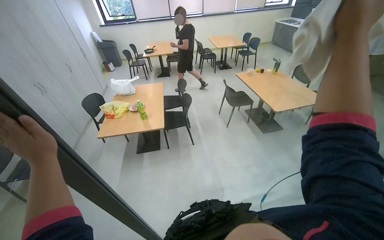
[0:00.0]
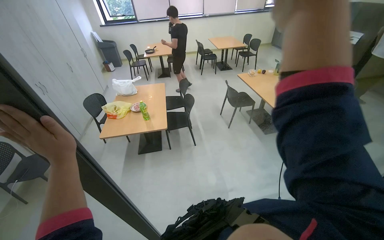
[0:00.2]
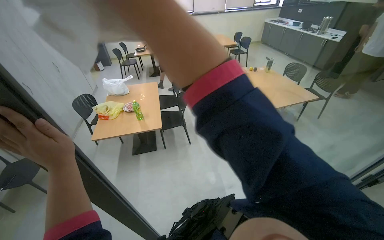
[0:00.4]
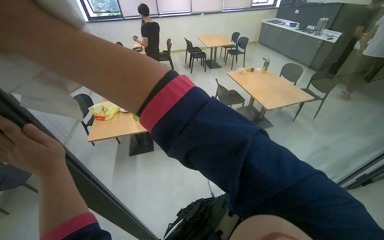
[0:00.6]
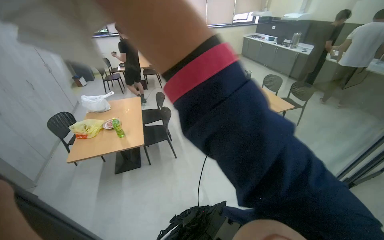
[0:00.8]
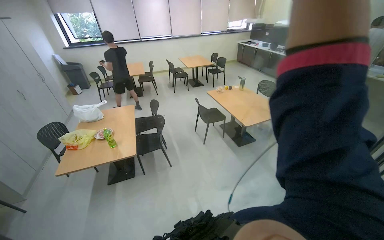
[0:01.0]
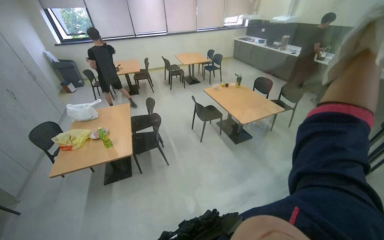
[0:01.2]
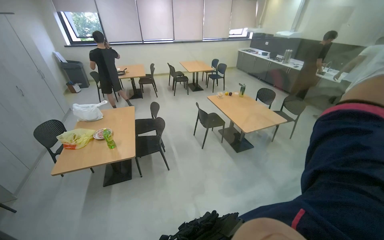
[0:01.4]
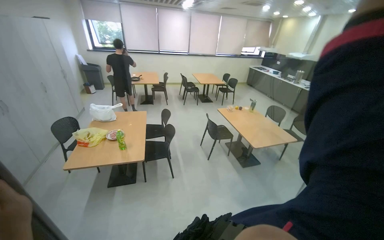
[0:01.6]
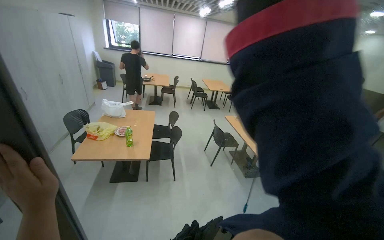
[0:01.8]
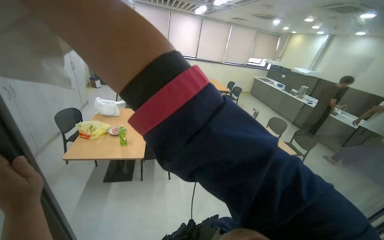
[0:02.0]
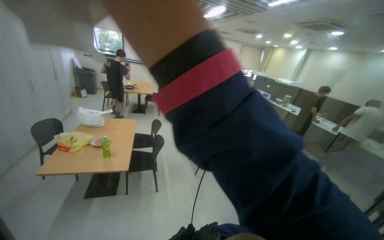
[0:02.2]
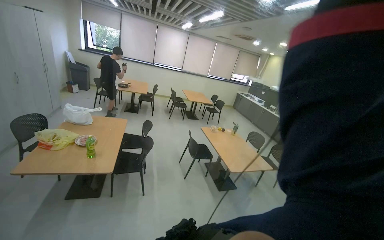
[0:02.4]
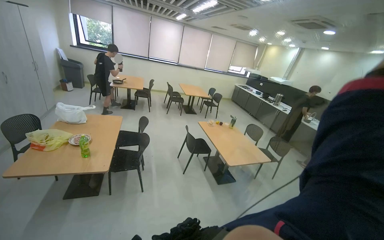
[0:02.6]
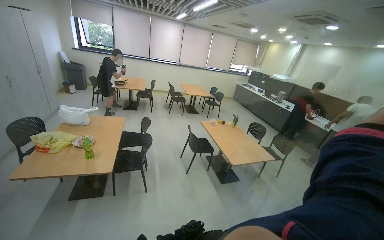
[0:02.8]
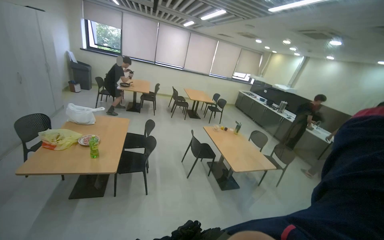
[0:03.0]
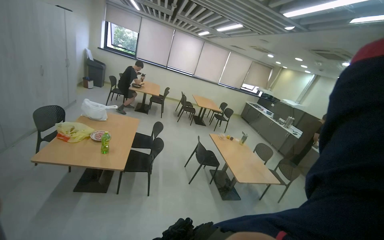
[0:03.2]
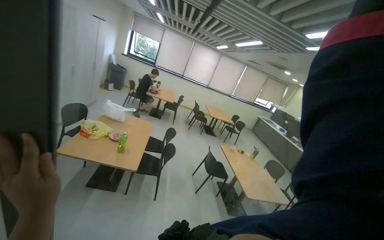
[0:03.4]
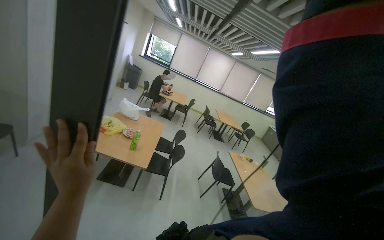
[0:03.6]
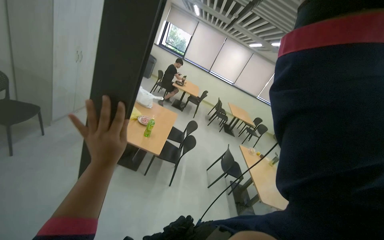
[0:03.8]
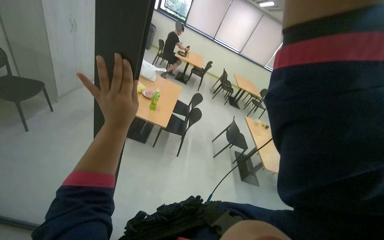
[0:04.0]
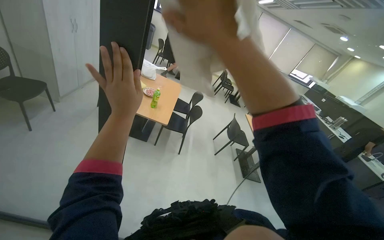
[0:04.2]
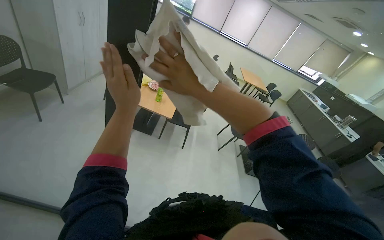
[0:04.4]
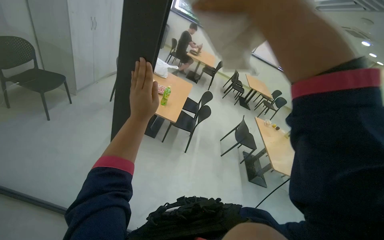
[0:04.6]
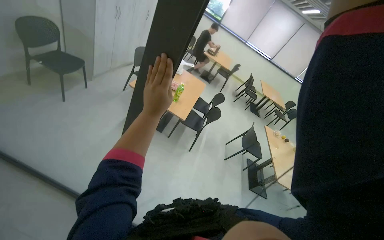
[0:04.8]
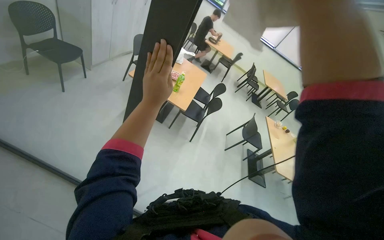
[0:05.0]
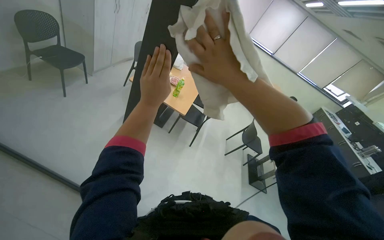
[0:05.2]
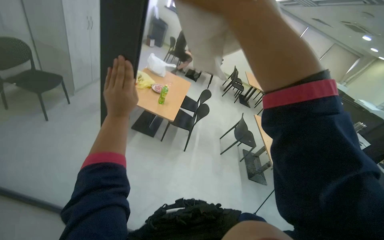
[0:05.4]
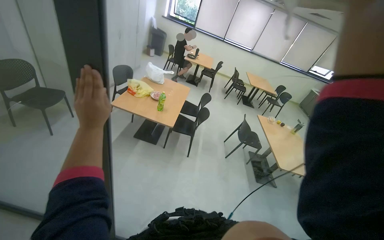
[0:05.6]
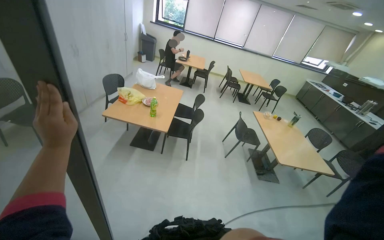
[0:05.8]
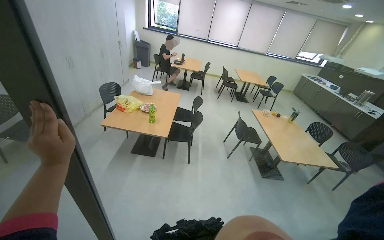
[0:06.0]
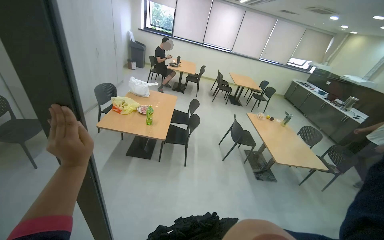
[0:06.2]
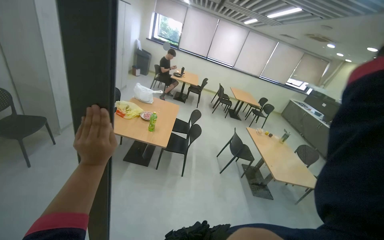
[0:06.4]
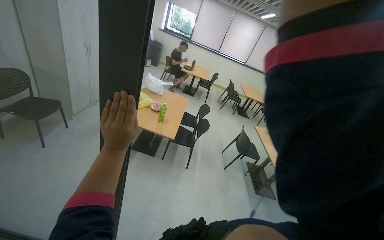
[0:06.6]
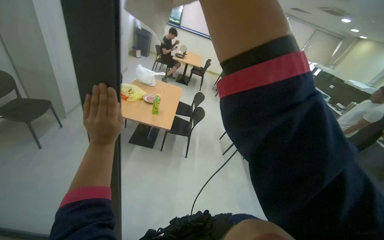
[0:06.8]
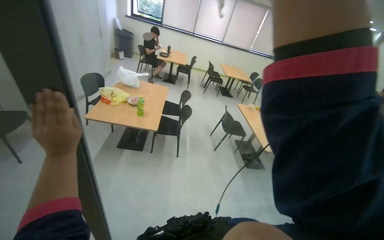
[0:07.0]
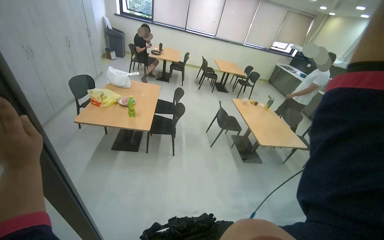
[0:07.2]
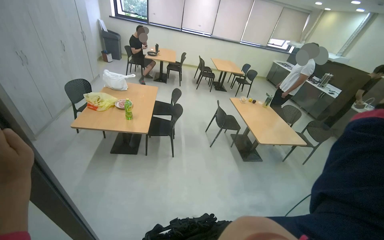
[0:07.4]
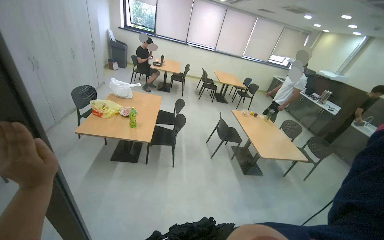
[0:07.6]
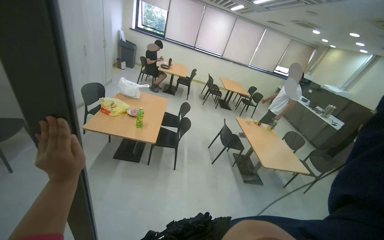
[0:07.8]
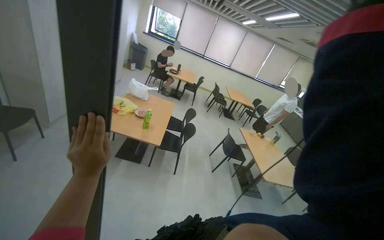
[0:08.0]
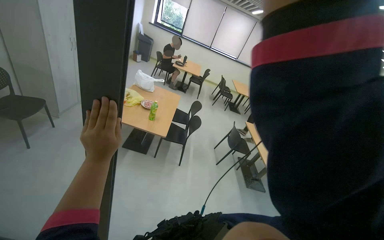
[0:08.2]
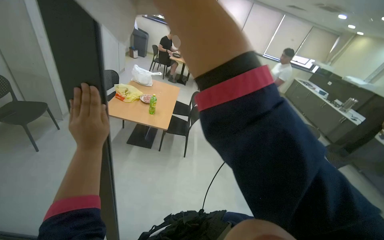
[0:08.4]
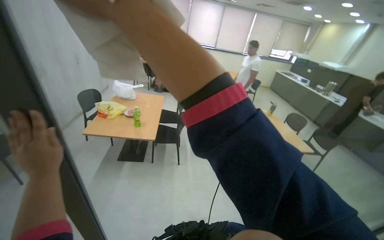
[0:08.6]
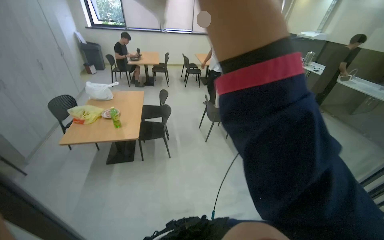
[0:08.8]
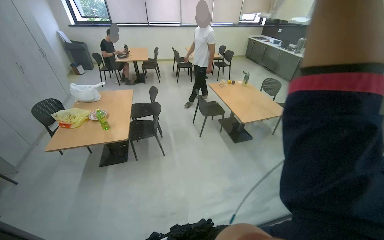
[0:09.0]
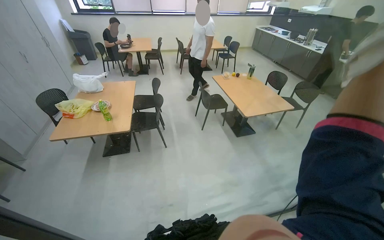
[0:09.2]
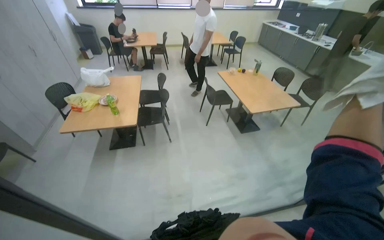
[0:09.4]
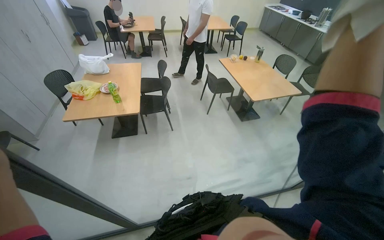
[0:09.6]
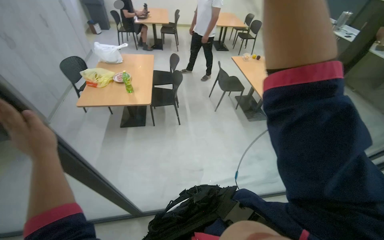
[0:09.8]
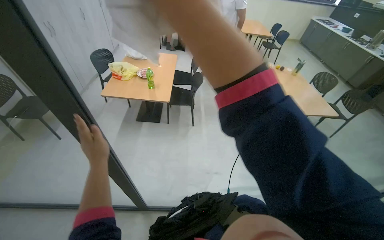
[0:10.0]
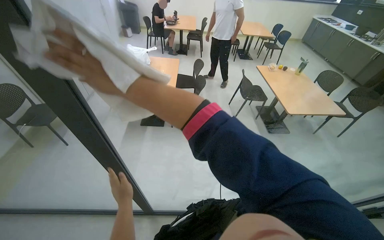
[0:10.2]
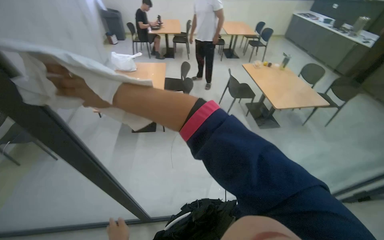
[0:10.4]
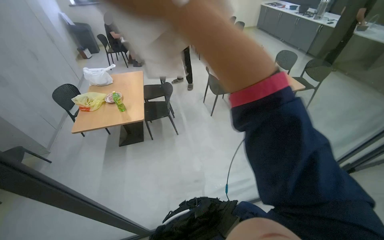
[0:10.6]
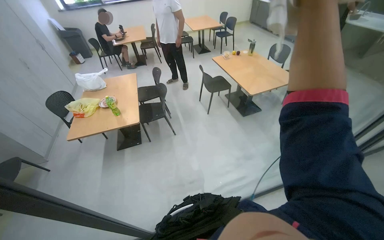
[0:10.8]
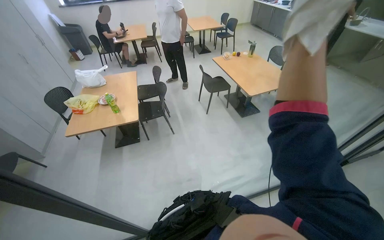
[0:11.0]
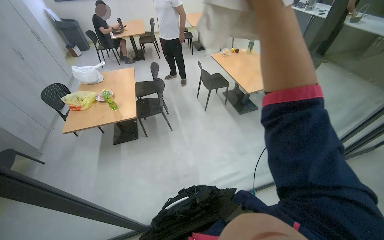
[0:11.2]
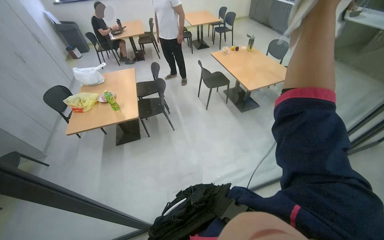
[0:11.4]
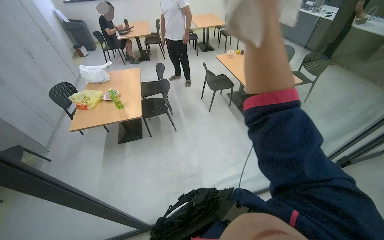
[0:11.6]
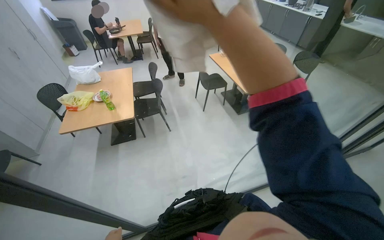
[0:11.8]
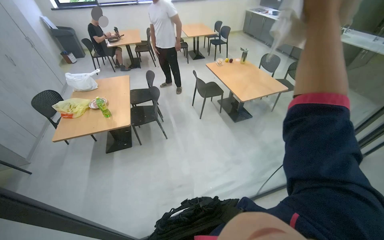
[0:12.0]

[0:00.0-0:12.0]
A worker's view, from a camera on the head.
Job: wiping surfaces.
The whole recording: Wiping glass partition. The worker wipes the glass partition with a white cloth.
0:03.0 to 0:04.4: The head rotates approximately 25 degrees to the left.

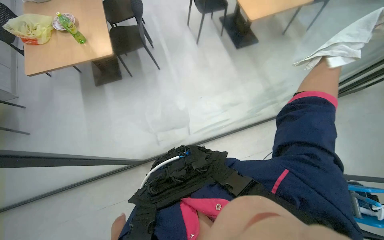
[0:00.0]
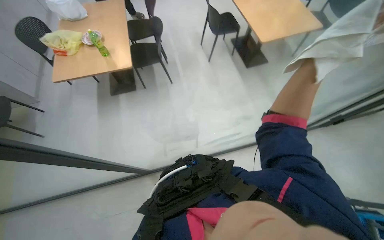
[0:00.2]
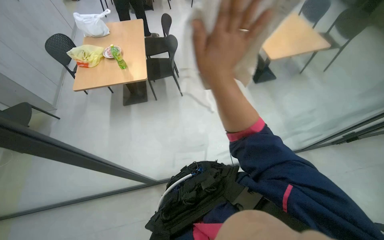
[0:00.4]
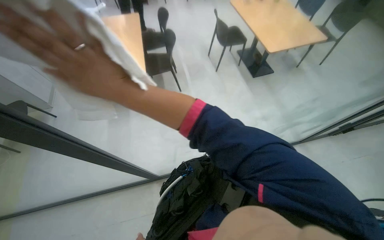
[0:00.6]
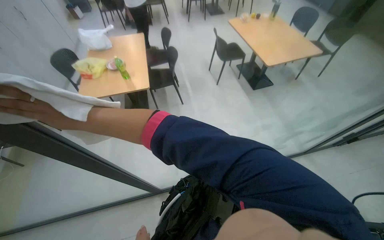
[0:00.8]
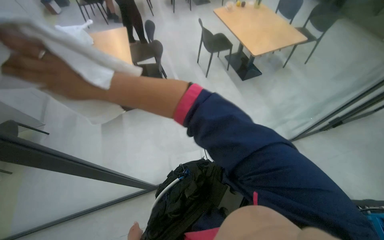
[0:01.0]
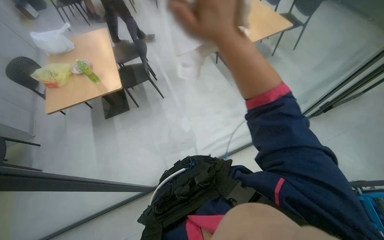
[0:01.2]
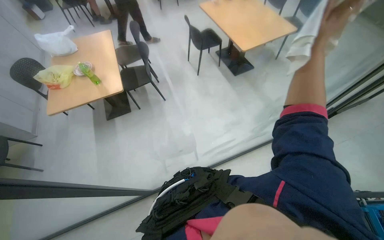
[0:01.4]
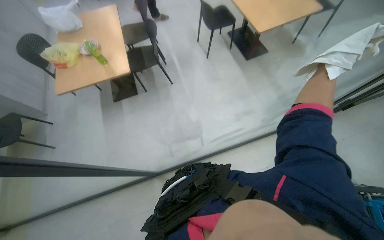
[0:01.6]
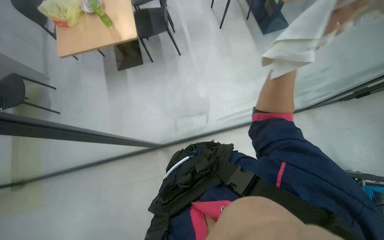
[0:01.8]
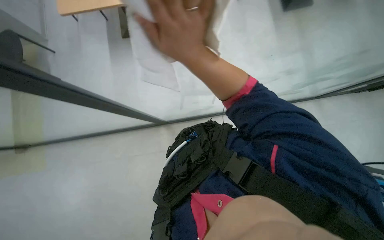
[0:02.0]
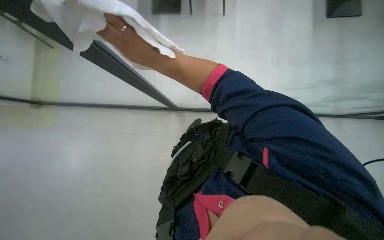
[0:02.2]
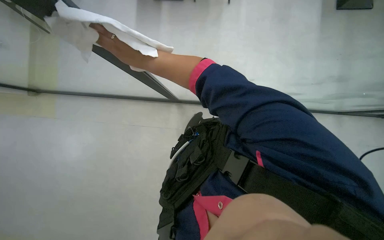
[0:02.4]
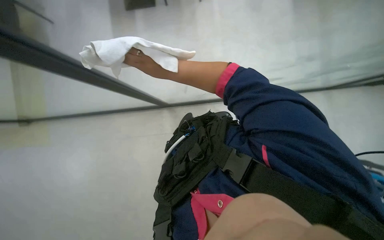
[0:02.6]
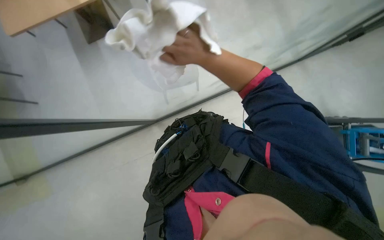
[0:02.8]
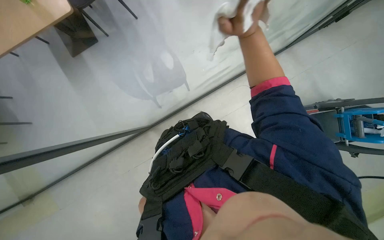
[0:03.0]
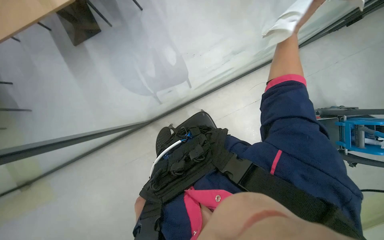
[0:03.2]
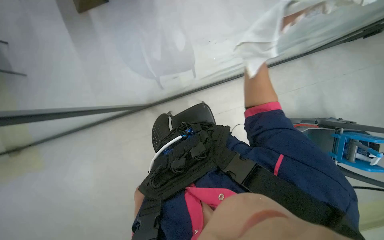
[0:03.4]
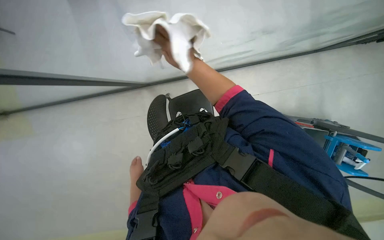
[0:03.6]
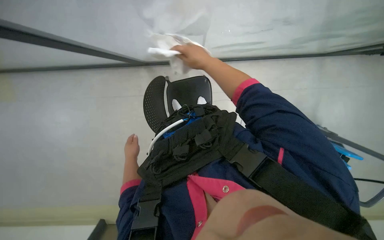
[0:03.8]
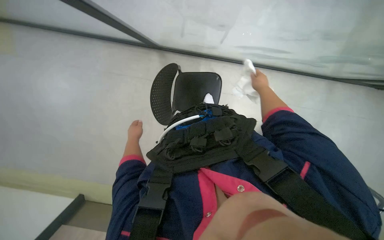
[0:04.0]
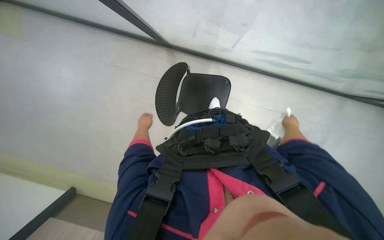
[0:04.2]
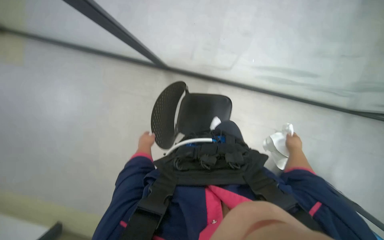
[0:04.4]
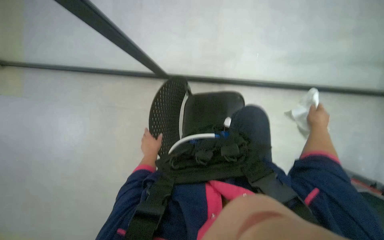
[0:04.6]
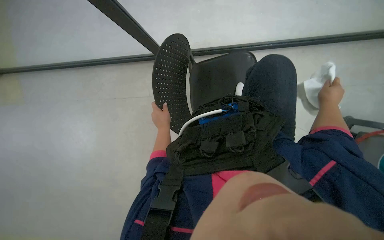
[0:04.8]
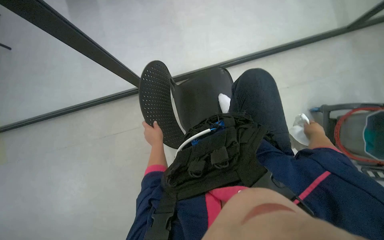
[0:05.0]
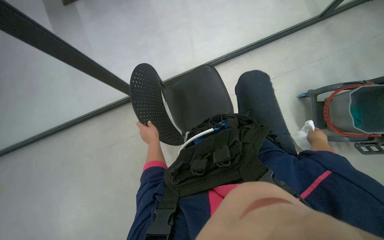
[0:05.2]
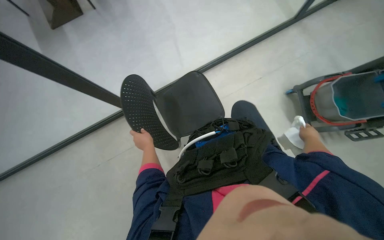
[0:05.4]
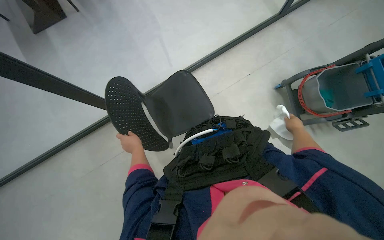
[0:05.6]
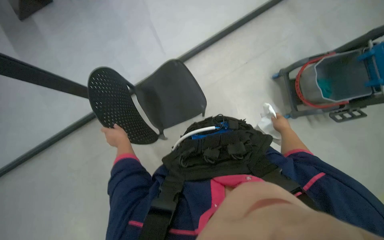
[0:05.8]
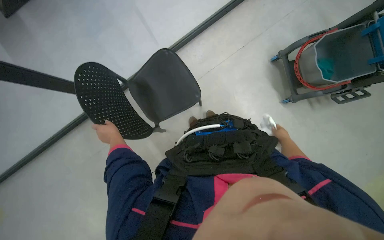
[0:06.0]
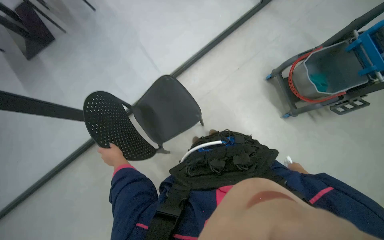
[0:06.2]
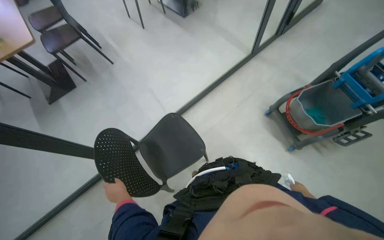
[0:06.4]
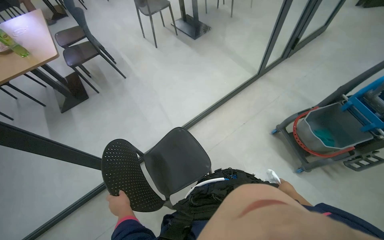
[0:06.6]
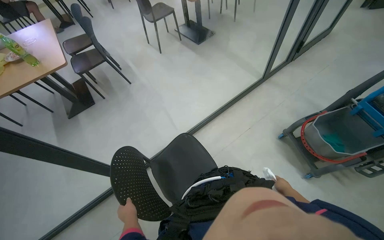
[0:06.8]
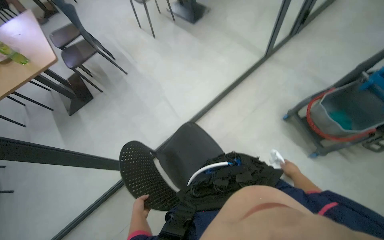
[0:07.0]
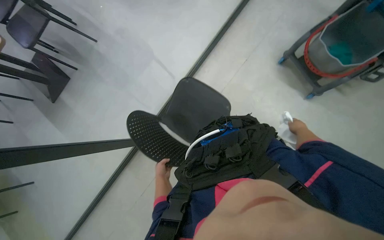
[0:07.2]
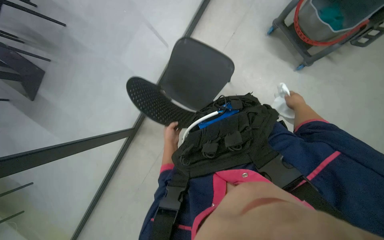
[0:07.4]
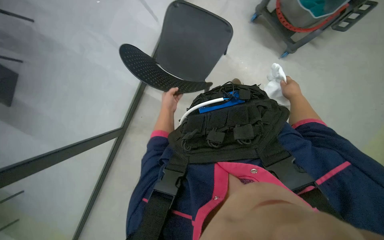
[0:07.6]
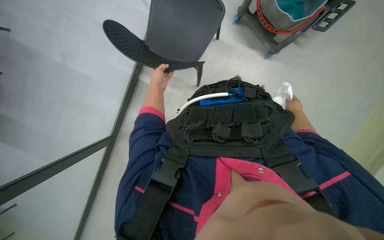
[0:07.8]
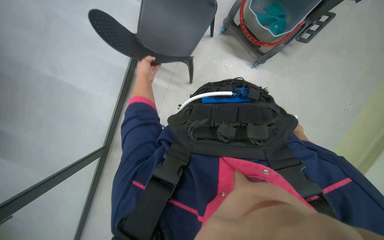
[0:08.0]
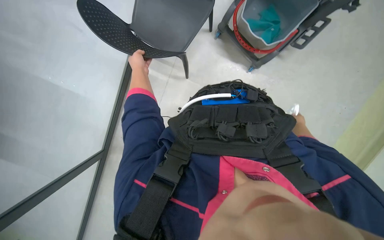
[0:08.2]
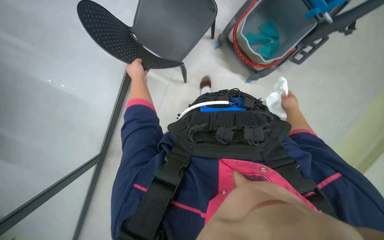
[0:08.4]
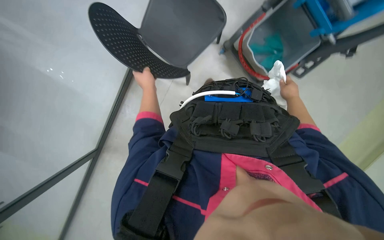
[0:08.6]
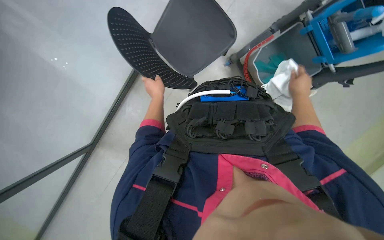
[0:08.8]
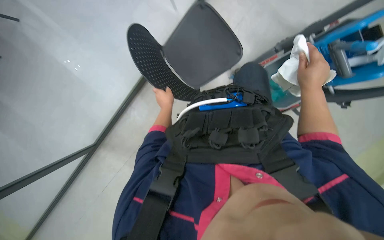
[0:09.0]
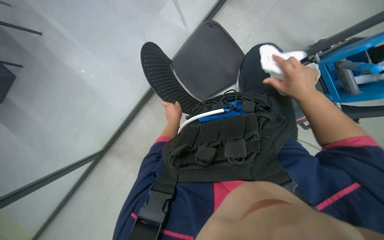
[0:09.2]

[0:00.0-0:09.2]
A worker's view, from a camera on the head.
Job: wiping surfaces.
The whole recording: Wiping glass partition. The worker wipes the glass partition with a white cloth.
0:01.6 to 0:03.0: The wearer moves to the left, approximately 40 cm. The view tilts about 20 degrees downward.
0:03.0 to 0:04.6: The head turns to the left by some 35 degrees.
0:04.6 to 0:06.2: The scene rotates counterclockwise by approximately 35 degrees.
0:06.2 to 0:07.6: The scene rotates counterclockwise by about 25 degrees.
0:07.6 to 0:09.2: The camera pitches upward, by some 20 degrees. The right hand shifts approximately 30 cm nearer to the camera. The left hand moves some 10 cm up the picture and comes back.
